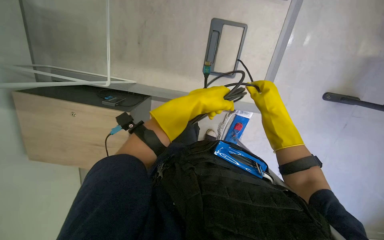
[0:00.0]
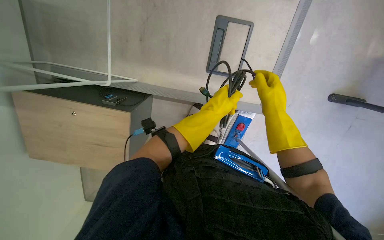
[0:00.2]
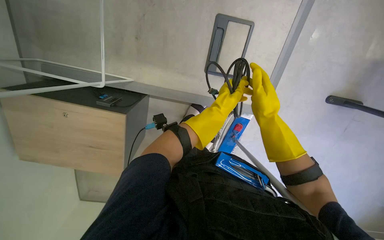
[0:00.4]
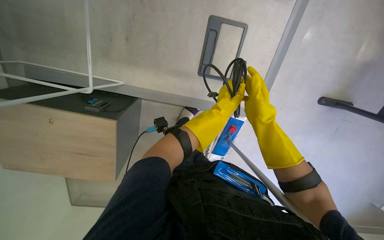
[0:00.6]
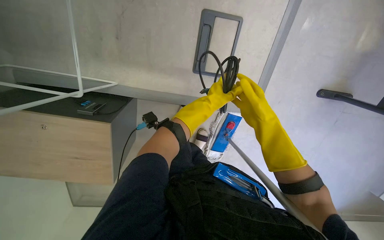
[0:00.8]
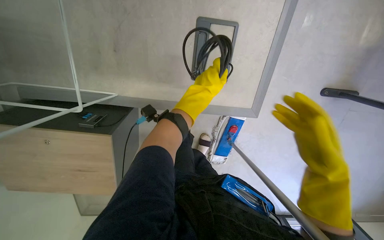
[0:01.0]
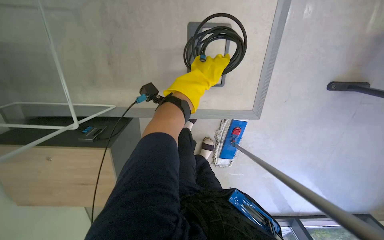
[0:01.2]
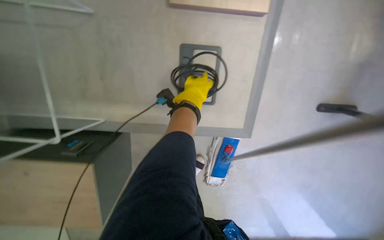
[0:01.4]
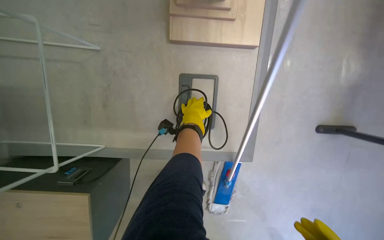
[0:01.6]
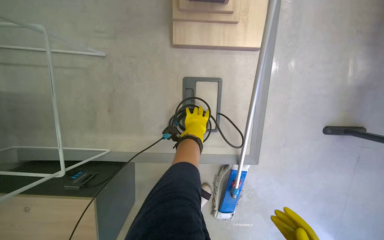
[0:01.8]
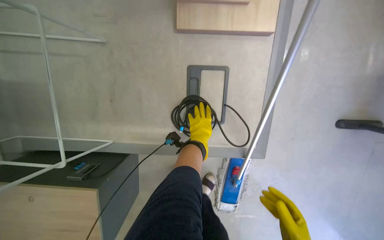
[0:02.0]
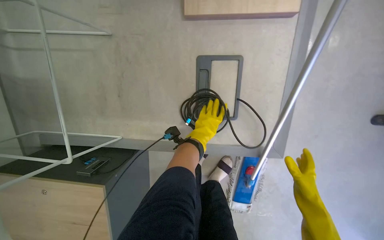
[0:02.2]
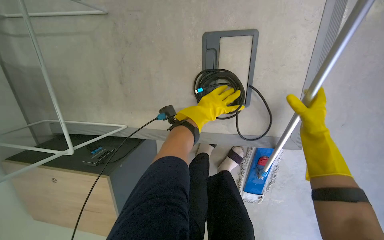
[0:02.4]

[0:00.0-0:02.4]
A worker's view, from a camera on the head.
Job: organizing items.
The whole recording: Organizing cables and devices. The worker organizes cables and devices on the floor and places them on a table.
0:00.0 to 0:01.2: The left hand reaches approximately 15 cm farther from the camera, then returns.
0:01.2 to 0:02.4: The left hand moves about 25 cm farther from the camera and comes back.

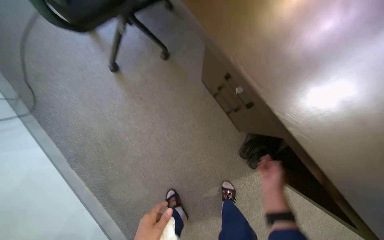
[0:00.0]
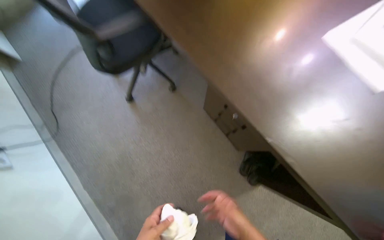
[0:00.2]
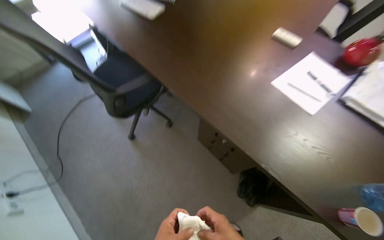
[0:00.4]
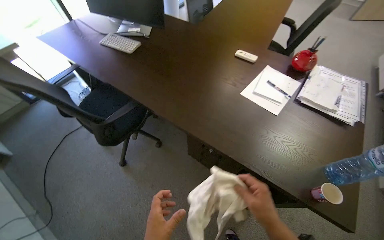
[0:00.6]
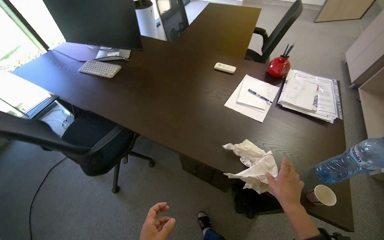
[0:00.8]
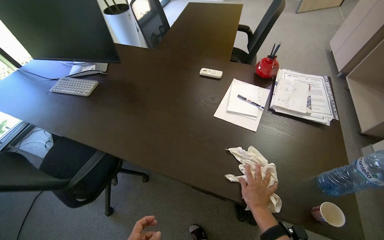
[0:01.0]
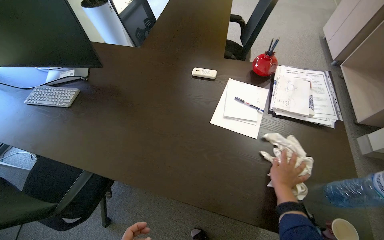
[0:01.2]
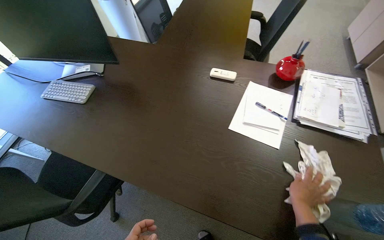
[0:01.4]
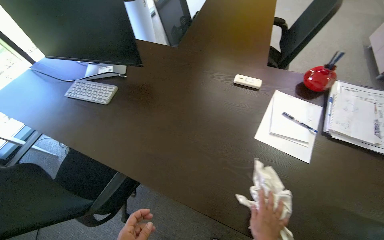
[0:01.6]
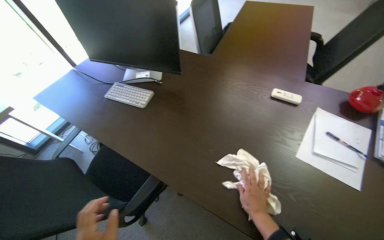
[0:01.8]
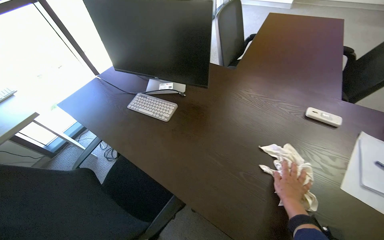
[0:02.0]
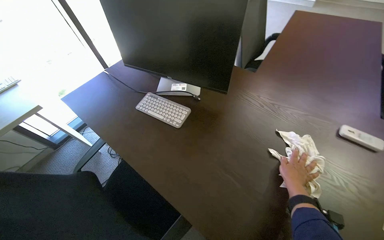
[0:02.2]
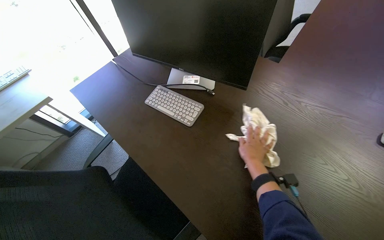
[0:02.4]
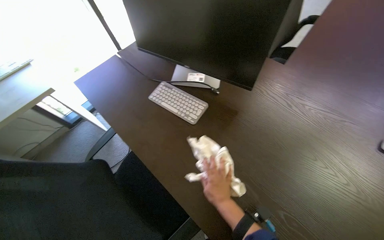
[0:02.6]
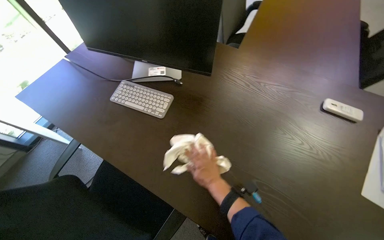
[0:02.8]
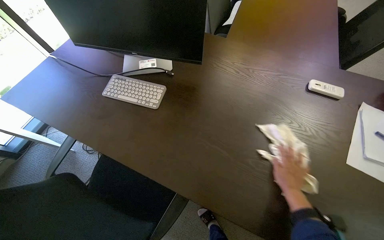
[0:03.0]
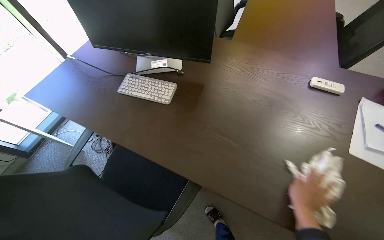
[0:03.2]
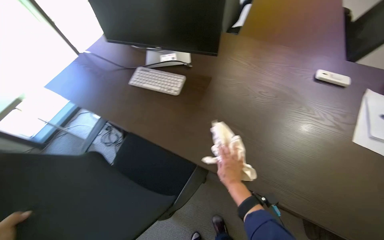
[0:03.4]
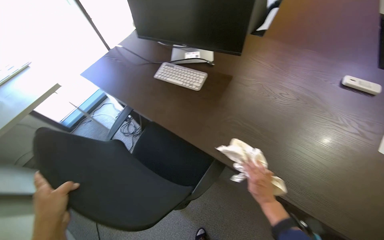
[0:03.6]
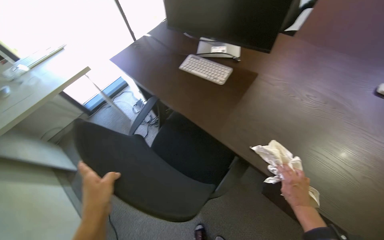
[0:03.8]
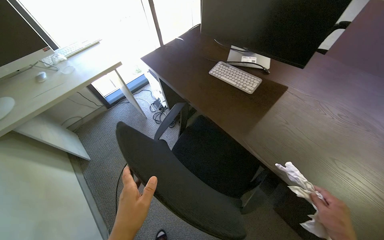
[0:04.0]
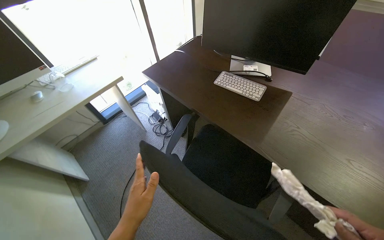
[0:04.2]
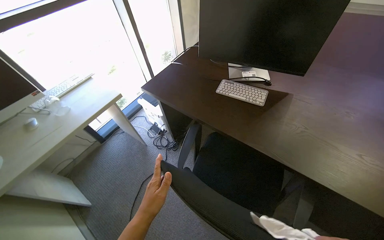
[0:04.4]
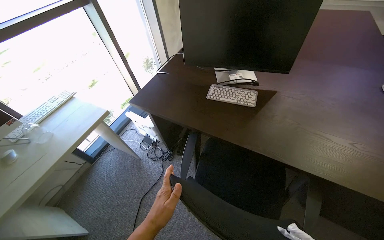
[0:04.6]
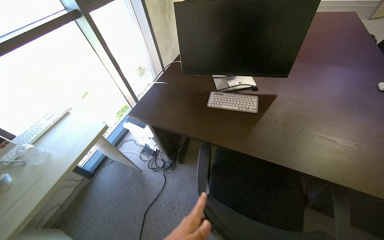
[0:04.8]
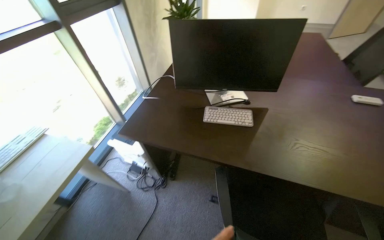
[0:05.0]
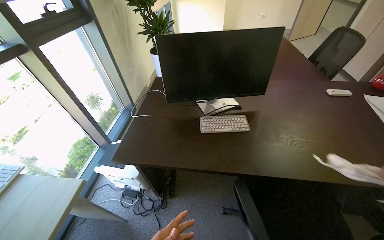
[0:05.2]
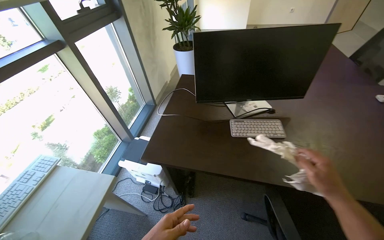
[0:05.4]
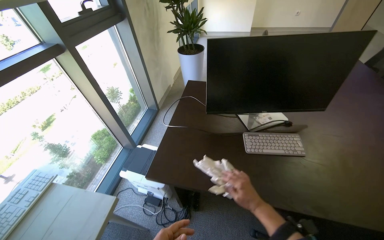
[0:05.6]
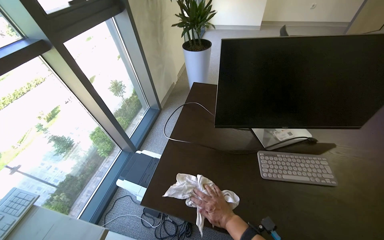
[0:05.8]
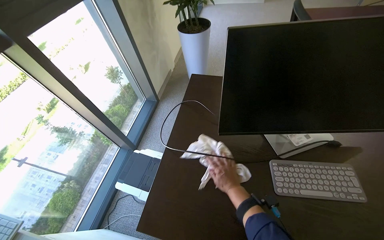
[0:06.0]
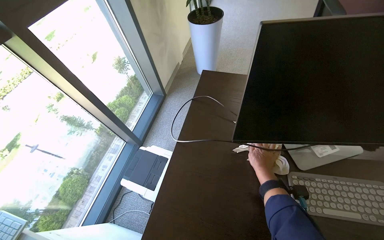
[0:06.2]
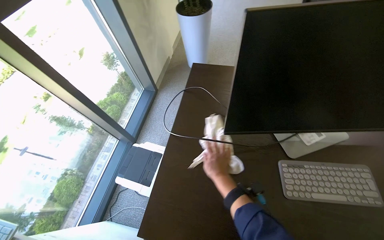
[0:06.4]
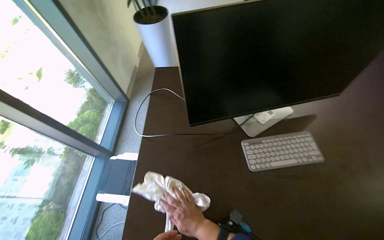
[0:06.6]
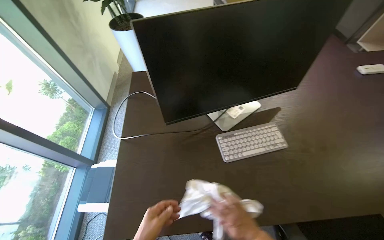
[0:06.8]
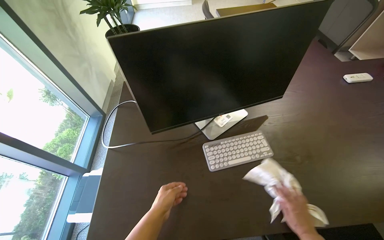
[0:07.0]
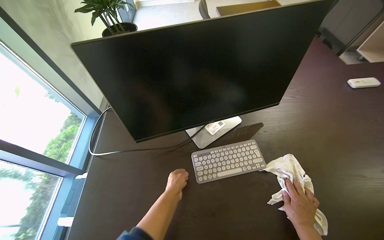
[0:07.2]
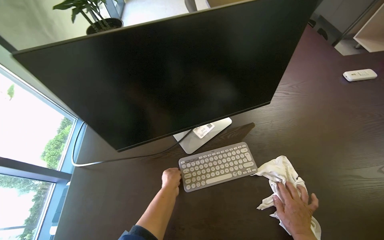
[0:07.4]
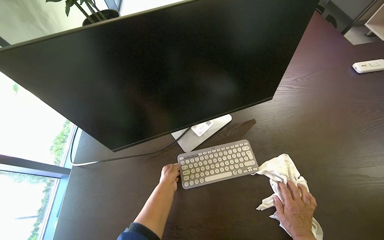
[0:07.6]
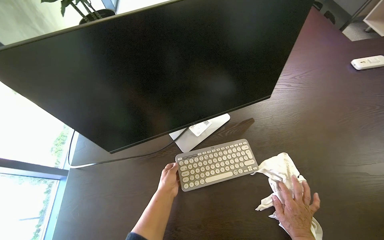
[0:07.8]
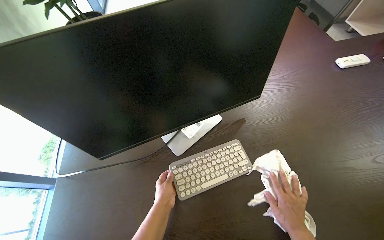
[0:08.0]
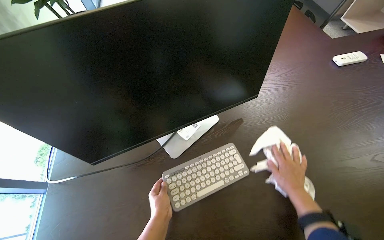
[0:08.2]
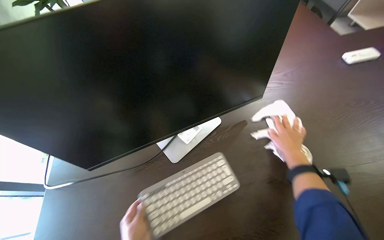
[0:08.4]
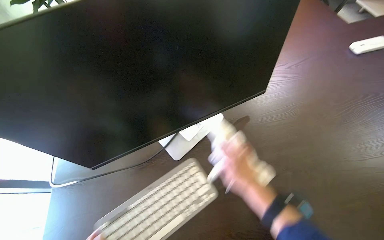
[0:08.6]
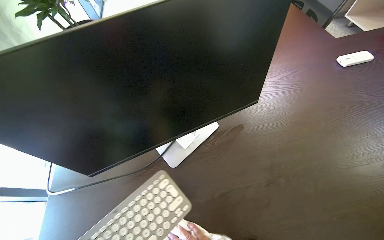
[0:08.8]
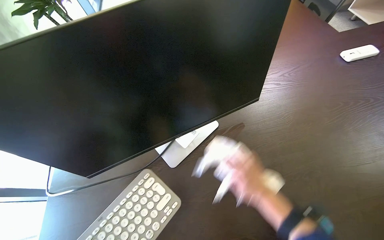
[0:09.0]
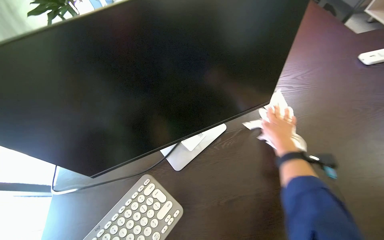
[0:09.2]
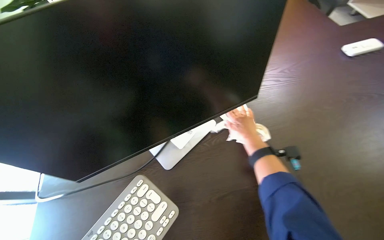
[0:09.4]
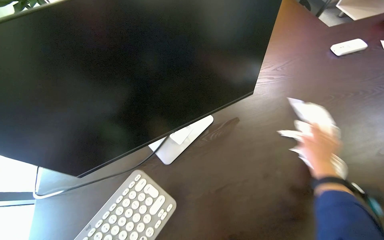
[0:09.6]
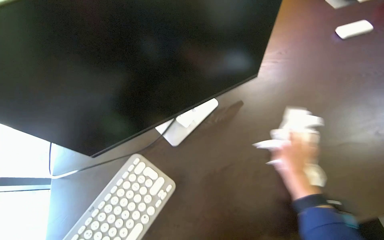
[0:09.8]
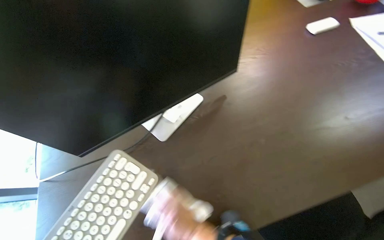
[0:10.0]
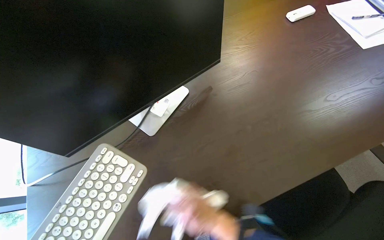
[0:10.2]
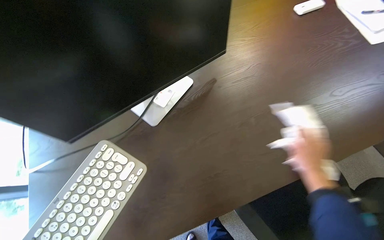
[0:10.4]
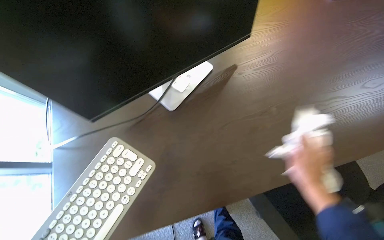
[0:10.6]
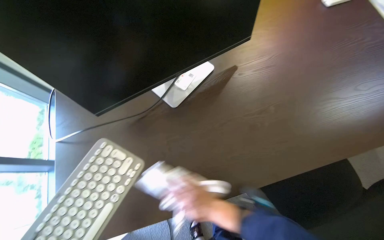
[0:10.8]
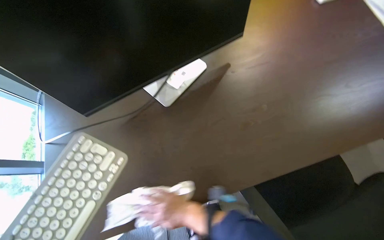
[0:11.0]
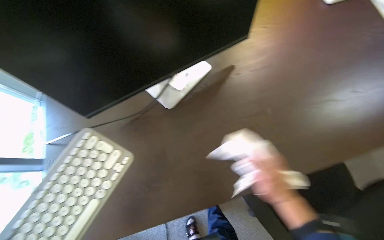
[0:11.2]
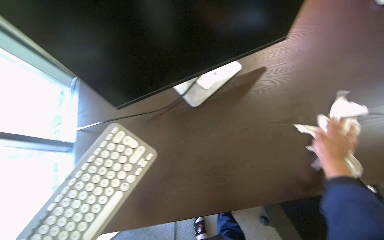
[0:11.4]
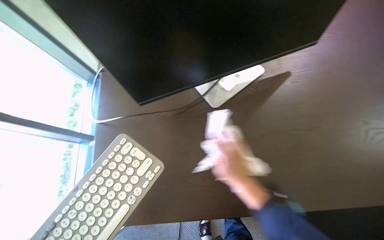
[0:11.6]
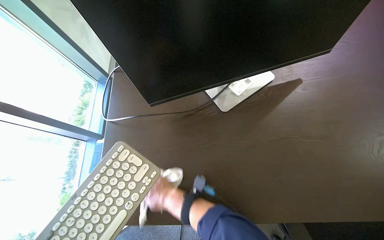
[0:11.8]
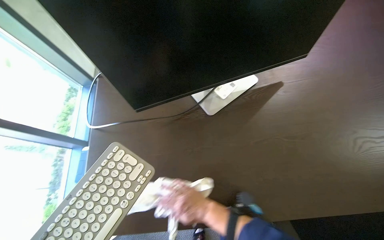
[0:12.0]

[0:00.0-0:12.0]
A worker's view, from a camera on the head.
Job: wiping surfaces.
The whole recording: Wiping office desk surfaces. The worker wipes the office desk surfaces with a white cloth.
0:00.0 to 0:01.6: The head travels about 40 cm. The head rotates some 30 degrees to the right. The view tilts some 30 degrees upward.
0:01.6 to 0:03.0: The right hand moves up the picture, some 25 cm, and travels to the left and back again, about 35 cm each way.
0:03.0 to 0:04.4: The camera travels to the left, roughly 50 cm.
0:04.4 to 0:06.0: The camera travels about 70 cm. The head turns to the right by some 25 degrees.
0:06.0 to 0:07.6: The right hand goes roughly 50 cm to the right.
0:07.6 to 0:09.0: The right hand moves up and down the picture over roughly 30 cm, changing direction 2 times.
0:09.0 to 0:10.4: The right hand moves left and right over roughly 25 cm, changing direction 2 times.
0:10.4 to 0:12.0: The wearer's head swings some 20 degrees to the left. The right hand goes left and right, roughly 40 cm each way, reversing 3 times.

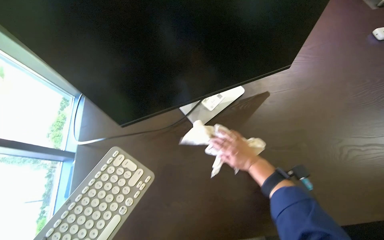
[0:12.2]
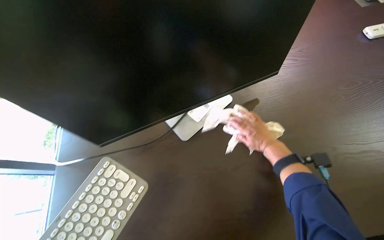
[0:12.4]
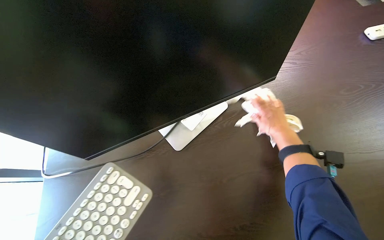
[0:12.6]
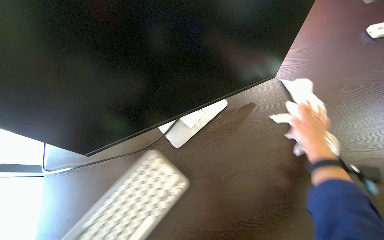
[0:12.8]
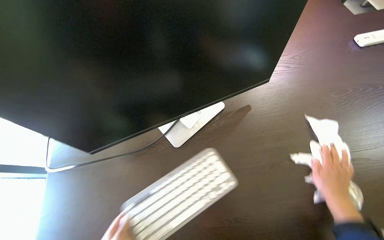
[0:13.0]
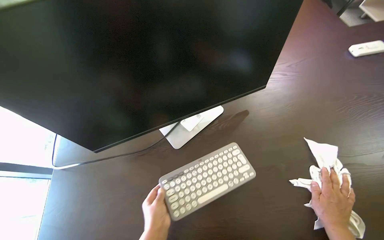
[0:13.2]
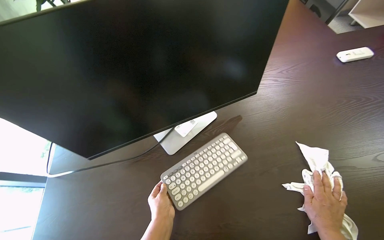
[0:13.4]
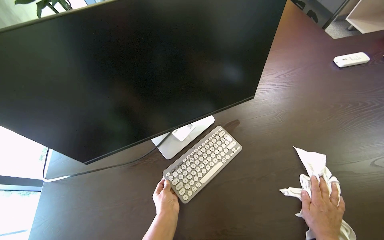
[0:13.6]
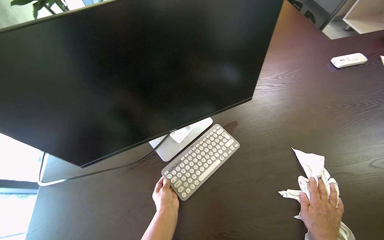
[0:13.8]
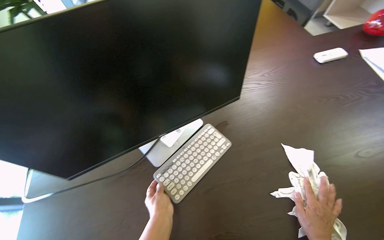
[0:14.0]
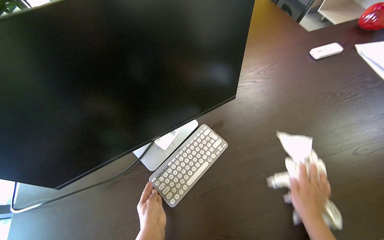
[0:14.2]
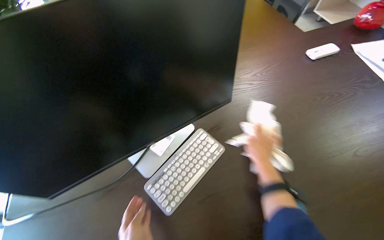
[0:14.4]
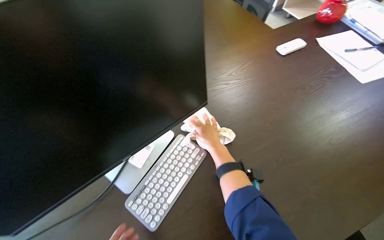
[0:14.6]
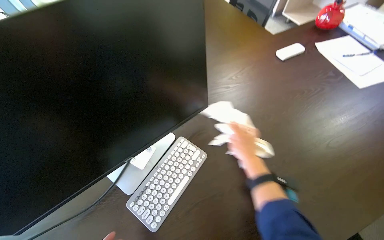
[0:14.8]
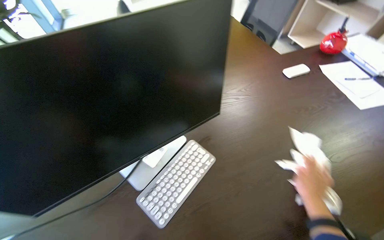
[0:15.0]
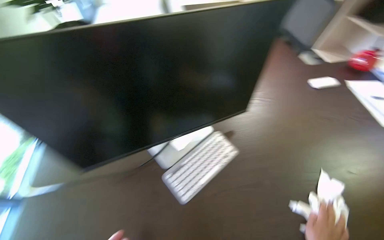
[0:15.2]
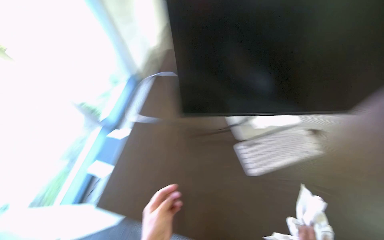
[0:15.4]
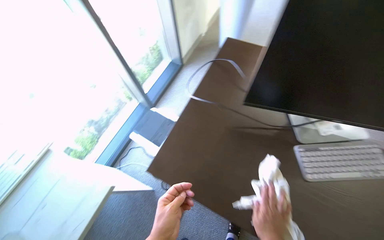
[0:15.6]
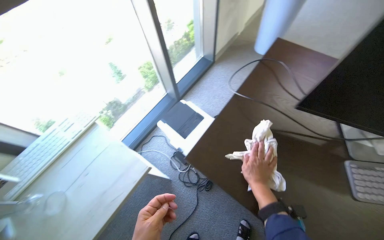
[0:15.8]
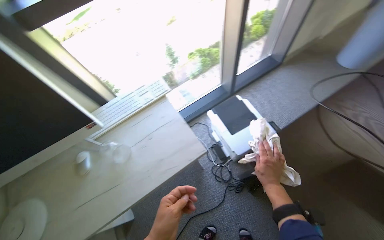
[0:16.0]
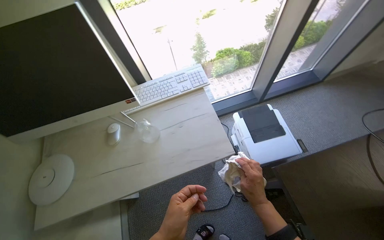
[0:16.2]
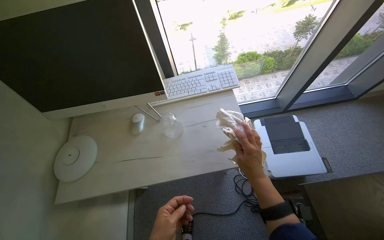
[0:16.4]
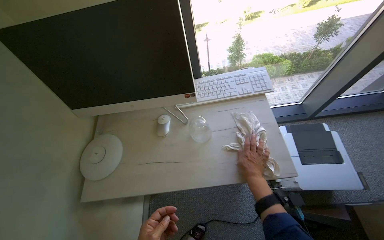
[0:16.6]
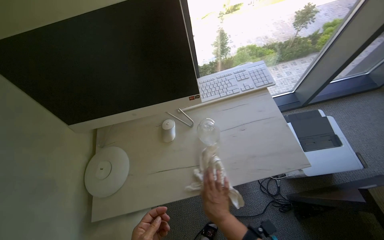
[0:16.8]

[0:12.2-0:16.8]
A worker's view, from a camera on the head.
Job: wiping surfaces.
The whole recording: Wiping office desk surfaces. The worker wipes the office desk surfaces with a white cloth.
0:12.2 to 0:13.8: The right hand goes approximately 25 cm down the picture and to the right.
0:15.2 to 0:16.8: The camera is carried roughly 60 cm. The head turns to the left by roughly 55 degrees.
